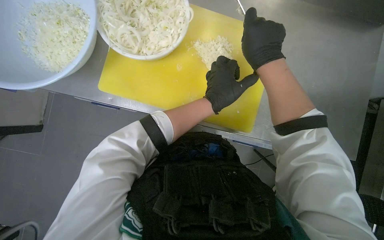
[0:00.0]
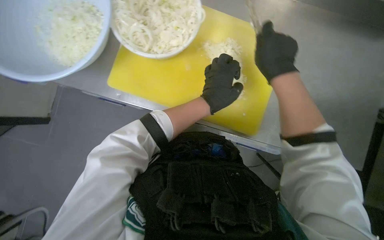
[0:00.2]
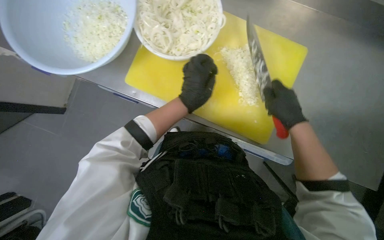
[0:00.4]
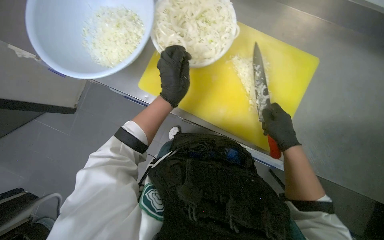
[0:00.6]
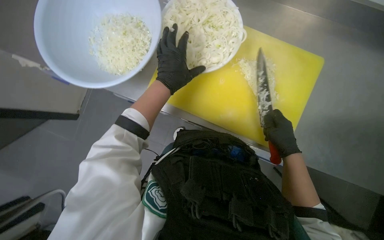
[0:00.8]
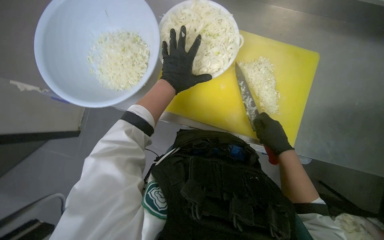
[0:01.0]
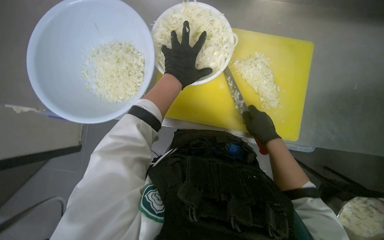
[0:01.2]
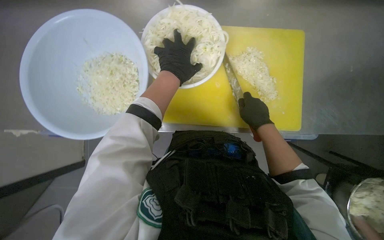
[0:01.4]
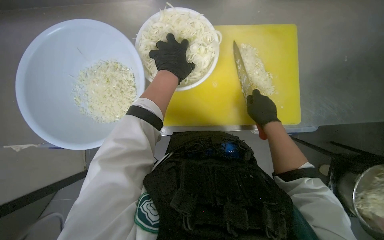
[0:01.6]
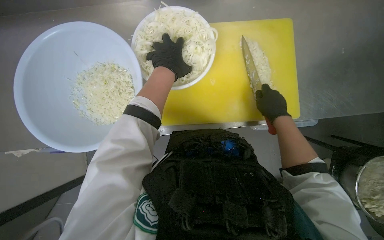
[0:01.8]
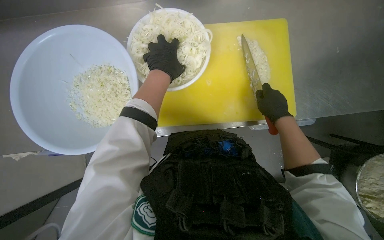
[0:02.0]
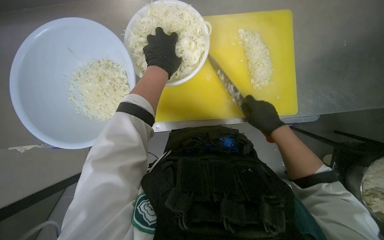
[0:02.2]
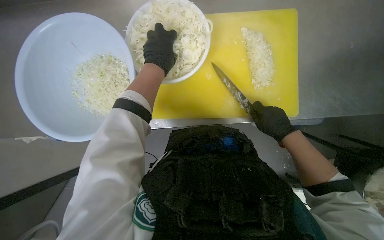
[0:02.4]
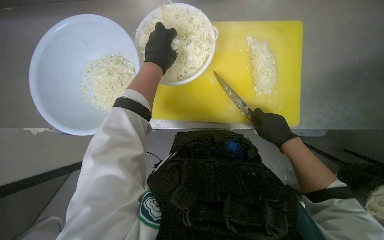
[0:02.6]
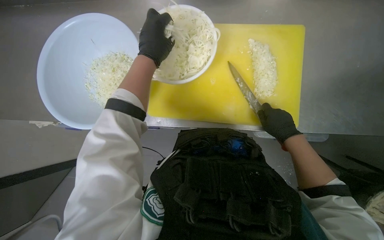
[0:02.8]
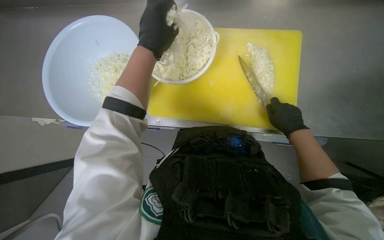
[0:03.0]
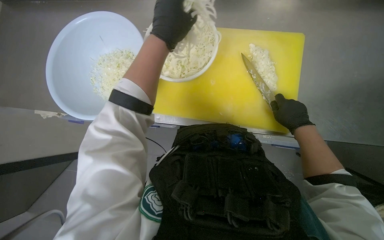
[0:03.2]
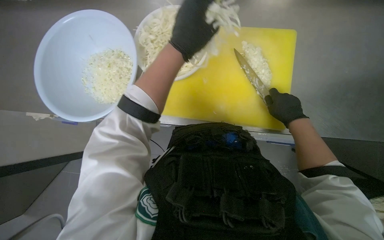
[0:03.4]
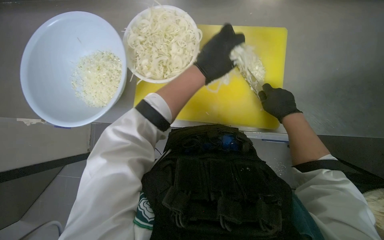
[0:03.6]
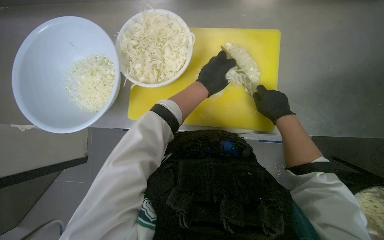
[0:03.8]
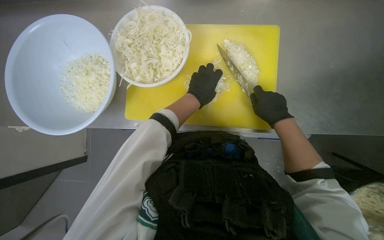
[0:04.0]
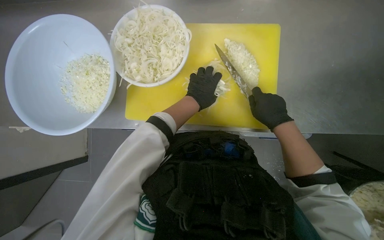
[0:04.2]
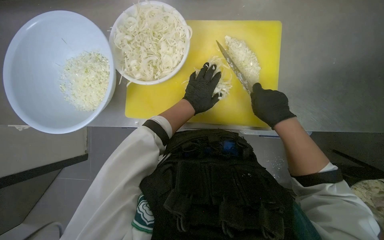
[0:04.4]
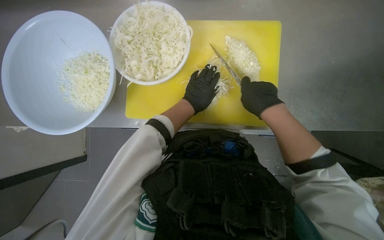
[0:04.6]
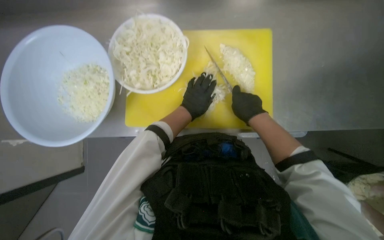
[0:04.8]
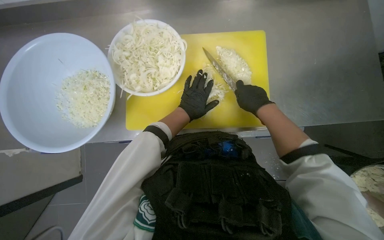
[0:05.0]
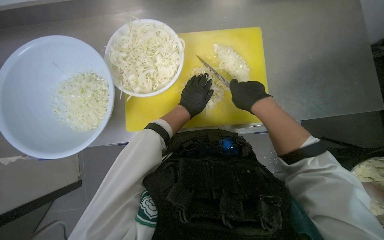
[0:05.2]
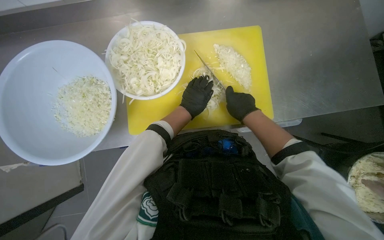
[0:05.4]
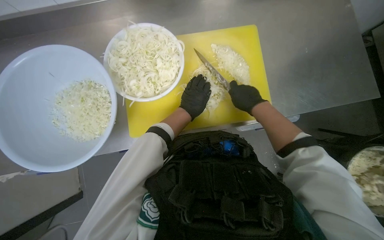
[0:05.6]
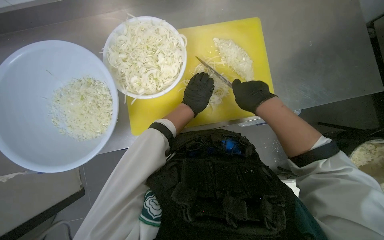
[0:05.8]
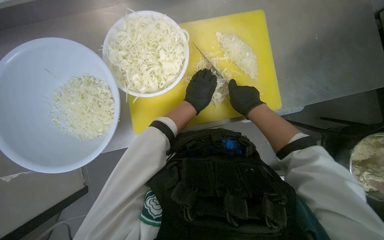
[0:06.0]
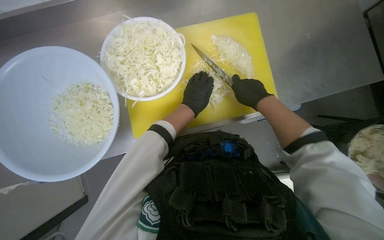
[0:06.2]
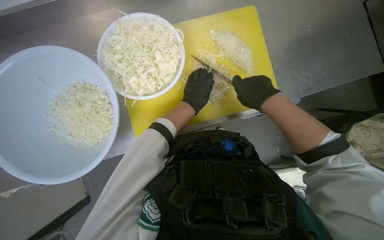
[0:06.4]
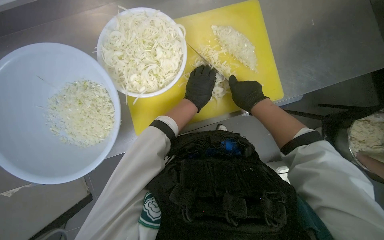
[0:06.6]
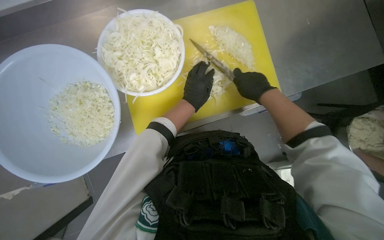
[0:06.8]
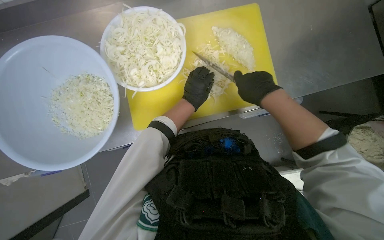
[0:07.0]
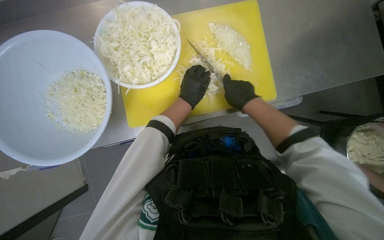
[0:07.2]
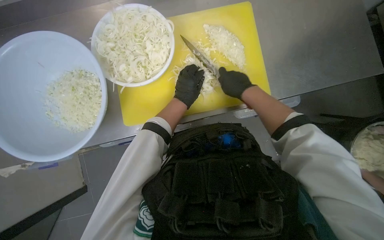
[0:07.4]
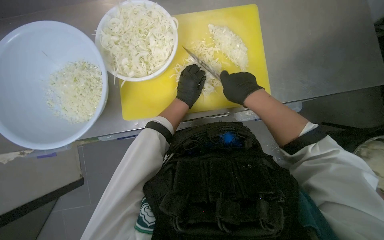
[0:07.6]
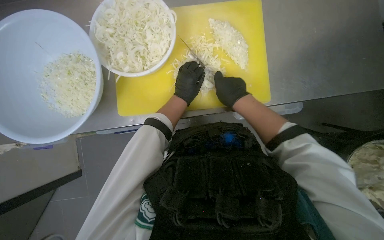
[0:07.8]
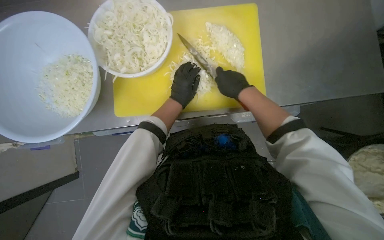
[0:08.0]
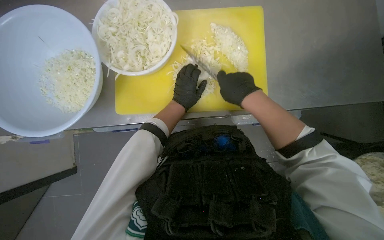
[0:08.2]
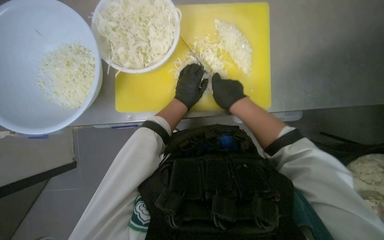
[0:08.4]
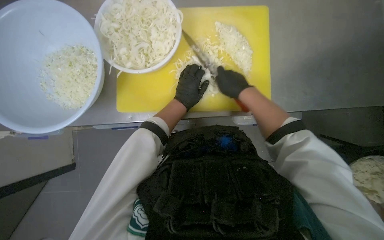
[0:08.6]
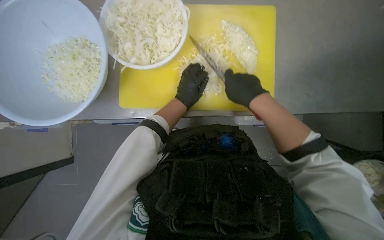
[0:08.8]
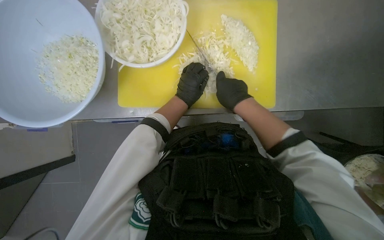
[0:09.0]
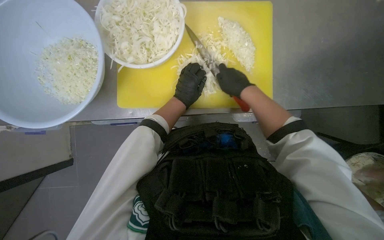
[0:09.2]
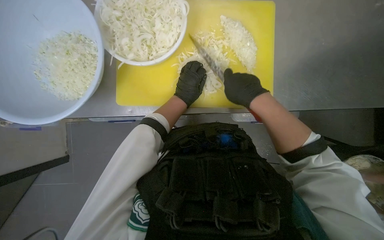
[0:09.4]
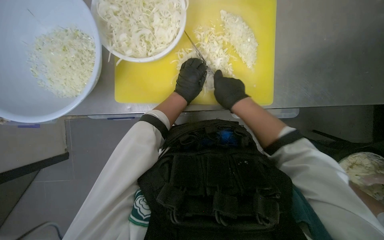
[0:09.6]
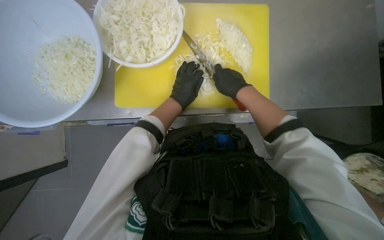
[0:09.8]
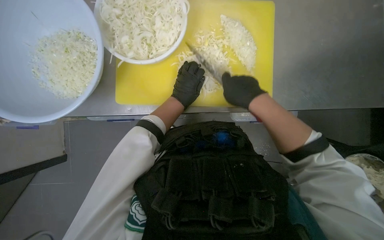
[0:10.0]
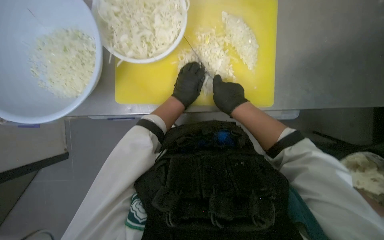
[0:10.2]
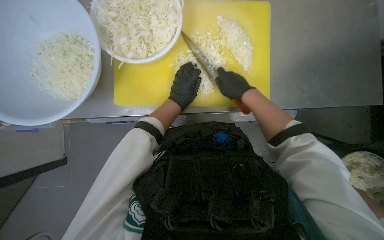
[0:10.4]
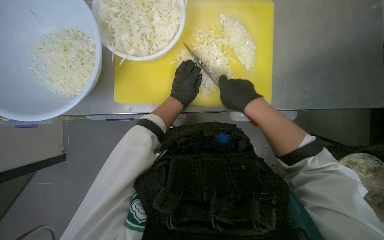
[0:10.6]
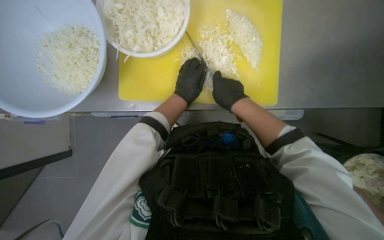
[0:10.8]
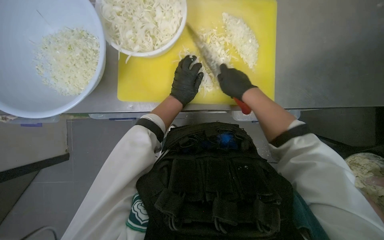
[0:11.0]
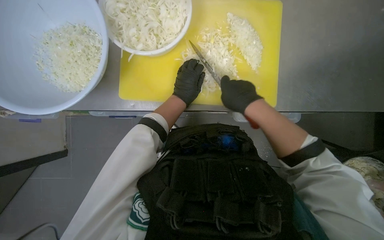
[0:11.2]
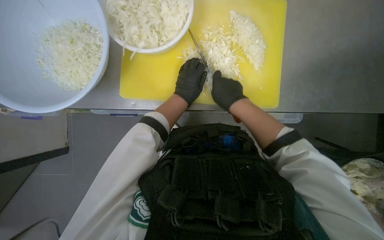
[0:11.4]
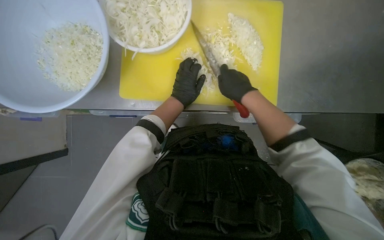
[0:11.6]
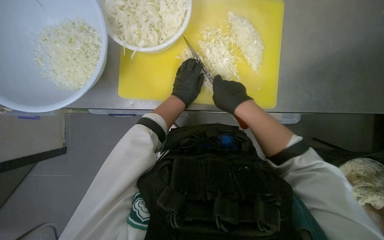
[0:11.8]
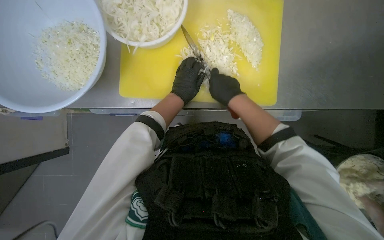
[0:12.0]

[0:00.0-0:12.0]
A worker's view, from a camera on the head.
Job: preparing food.
The whole recording: Chopping onions. The worker continues chopping onions on a yellow cutting board, then transfers them to a bowl and gets more onions to chop.
0.0 to 1.6 s: The wearer looks about 10 degrees further upward. The left hand shifts roughly 20 cm up the picture and to the left. The right hand is displaced farther from the camera and down the picture by some 20 cm.
1.6 to 3.0 s: The hands work in one place, with small movements.
3.0 to 4.4 s: The left hand travels farther from the camera, to the right and down the picture by about 25 cm.
4.4 to 6.0 s: The right hand goes about 10 cm farther from the camera and to the left.
6.0 to 7.6 s: The right hand swings nearer and farther, about 5 cm each way, with 3 reversals.
7.6 to 12.0 s: The hands make small movements and keep their place.

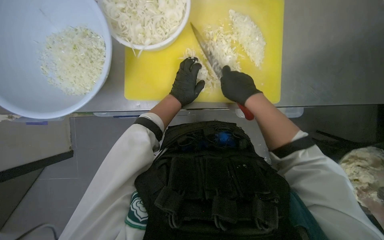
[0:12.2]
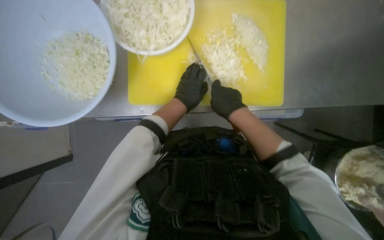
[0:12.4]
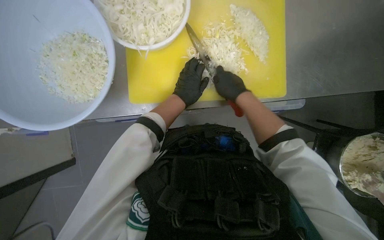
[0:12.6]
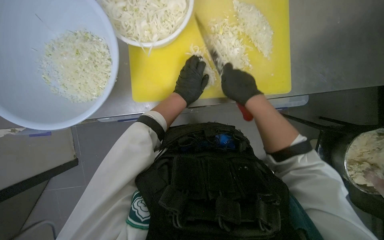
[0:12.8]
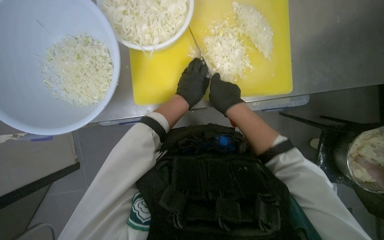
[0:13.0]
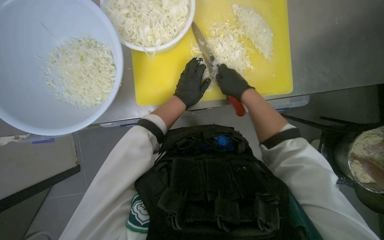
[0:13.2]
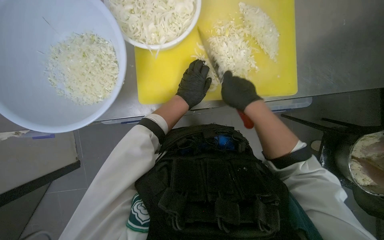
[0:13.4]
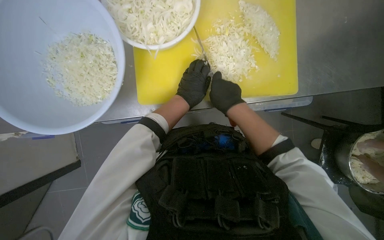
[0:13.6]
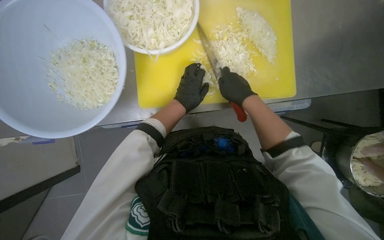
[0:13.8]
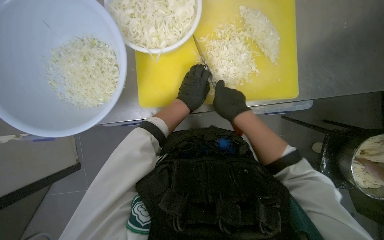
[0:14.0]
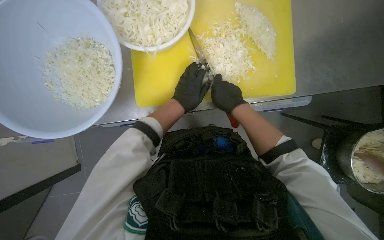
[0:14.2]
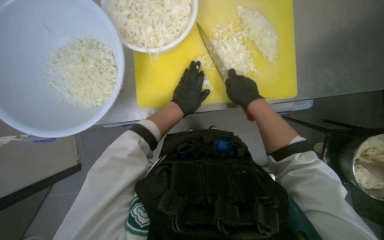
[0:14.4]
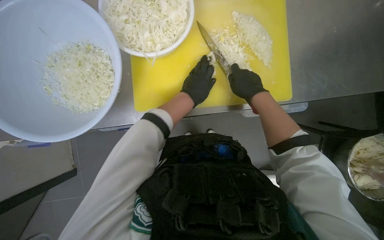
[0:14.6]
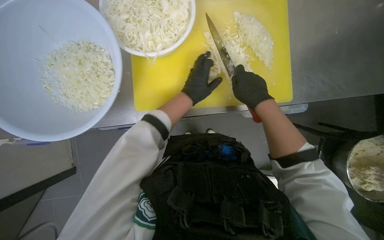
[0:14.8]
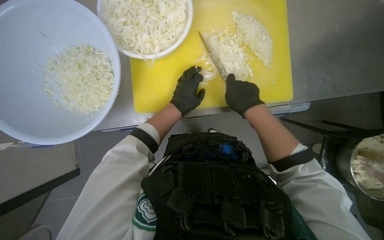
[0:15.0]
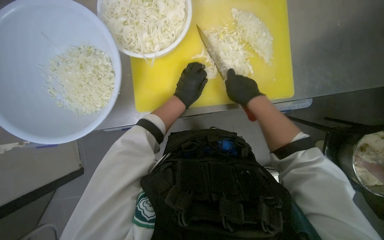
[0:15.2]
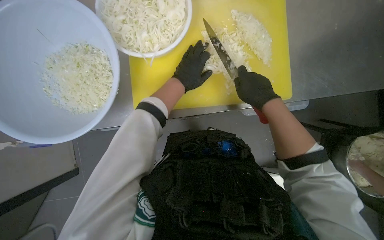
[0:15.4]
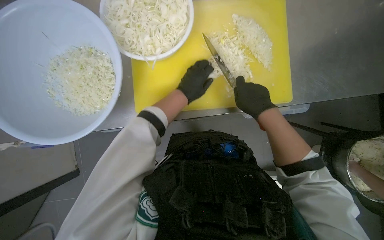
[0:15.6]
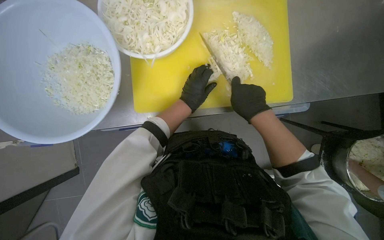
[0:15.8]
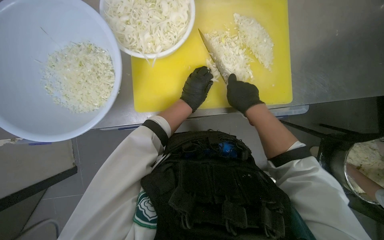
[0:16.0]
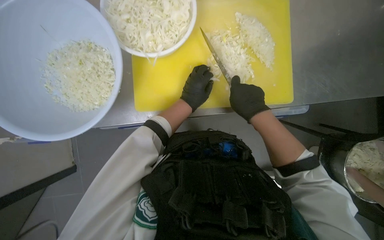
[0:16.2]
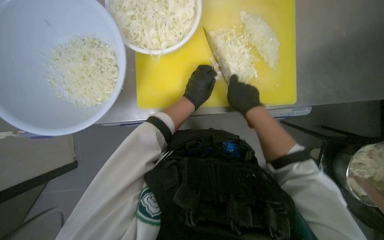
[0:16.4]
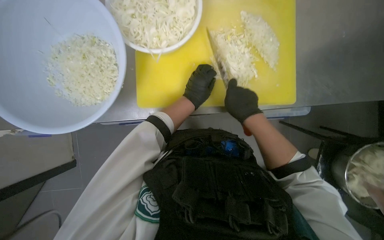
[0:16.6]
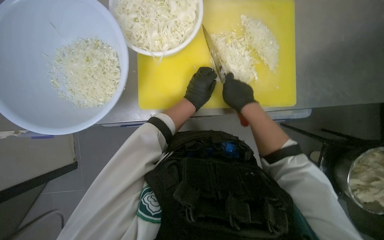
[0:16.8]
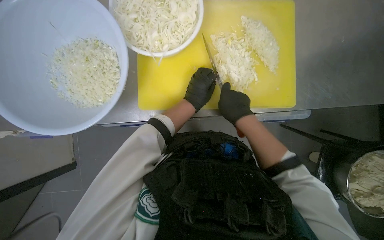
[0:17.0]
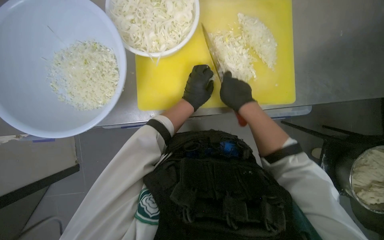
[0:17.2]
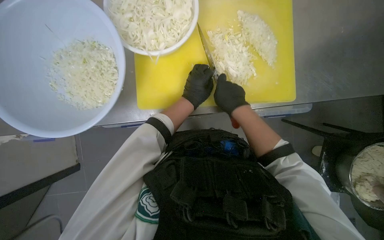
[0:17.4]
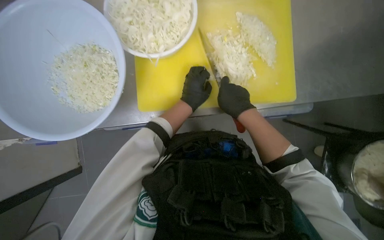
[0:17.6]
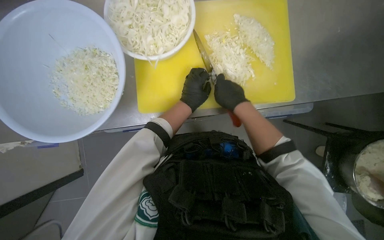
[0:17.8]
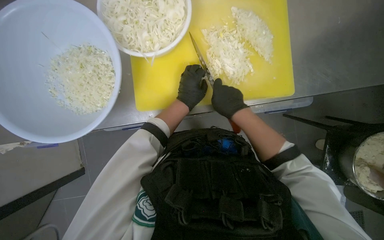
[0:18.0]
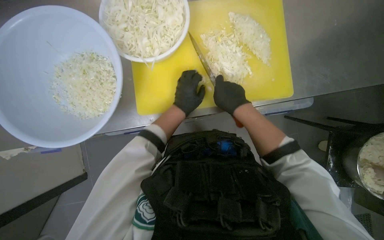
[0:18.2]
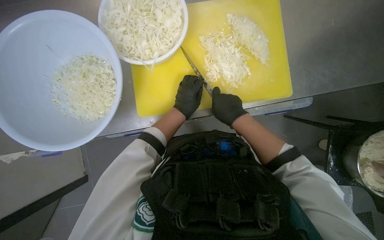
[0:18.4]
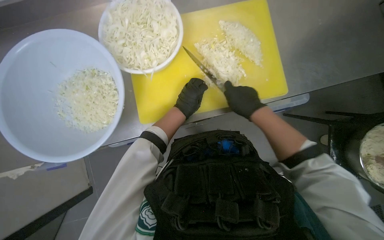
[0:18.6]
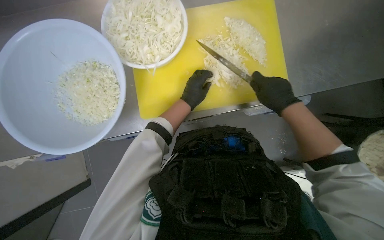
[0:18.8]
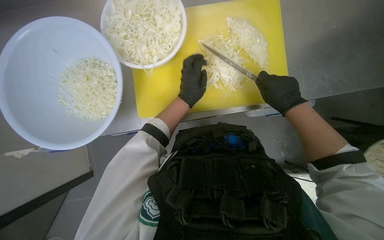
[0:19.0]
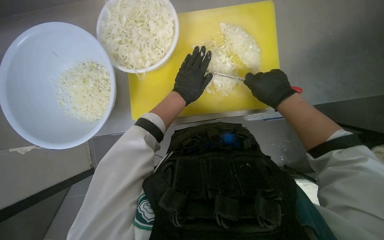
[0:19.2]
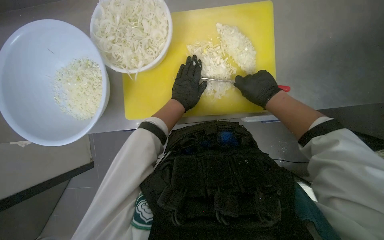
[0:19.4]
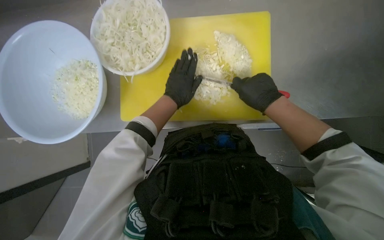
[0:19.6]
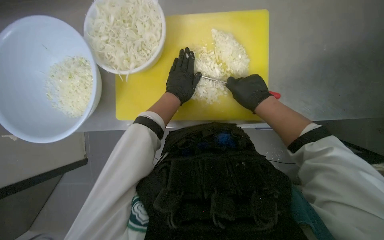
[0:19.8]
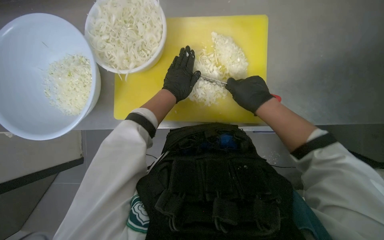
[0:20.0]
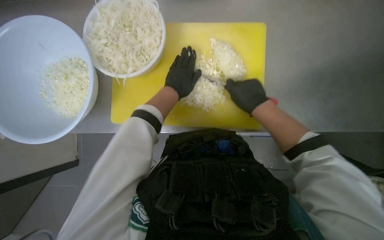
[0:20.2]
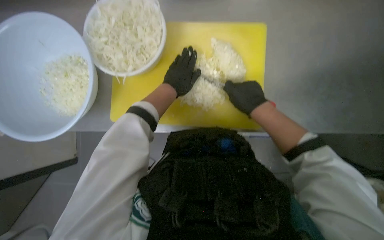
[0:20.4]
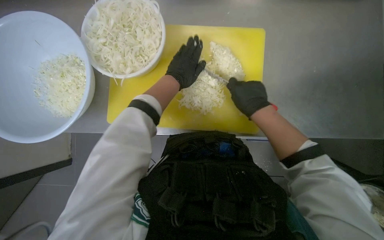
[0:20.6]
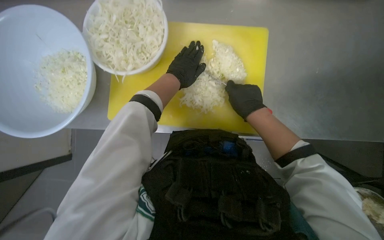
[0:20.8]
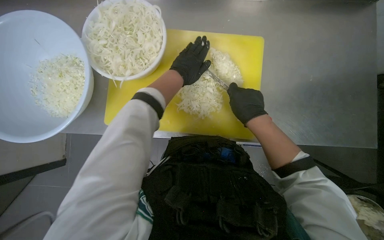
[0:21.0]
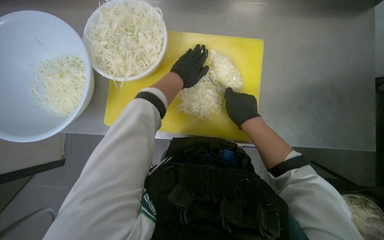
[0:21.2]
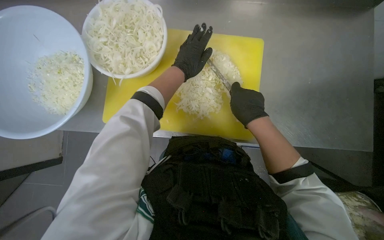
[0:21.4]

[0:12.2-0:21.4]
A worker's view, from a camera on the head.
Job: preparing food.
The whole recording: Chopping onions. The worker continues chopping onions on a yellow cutting board, then transfers them to a bowl and gets more onions to chop.
13.8 to 18.4 s: The hands work in one place, with small movements.
18.4 to 19.8 s: The right hand is displaced to the right by approximately 15 cm. The left hand travels up the picture by some 10 cm.
19.8 to 21.4 s: The left hand travels up the picture by roughly 10 cm.
